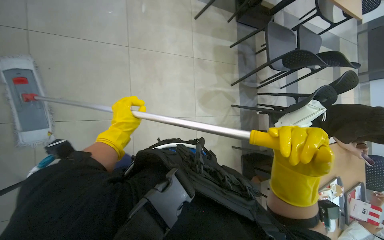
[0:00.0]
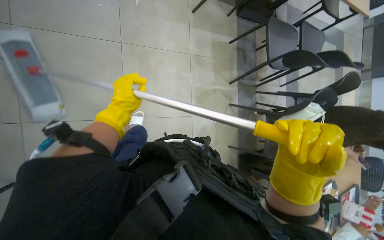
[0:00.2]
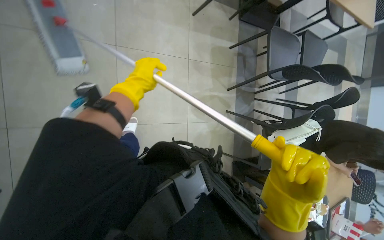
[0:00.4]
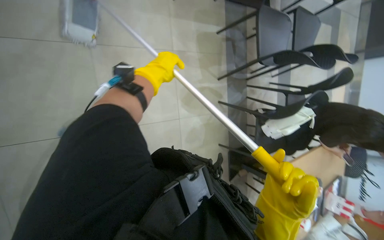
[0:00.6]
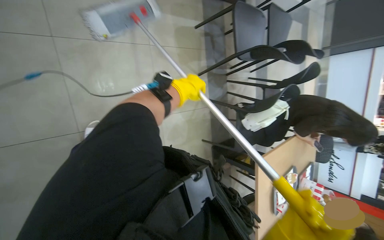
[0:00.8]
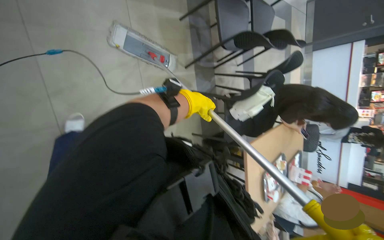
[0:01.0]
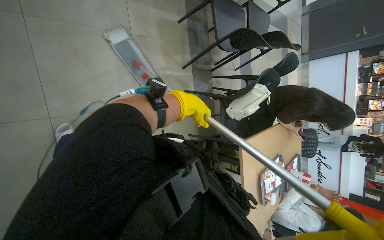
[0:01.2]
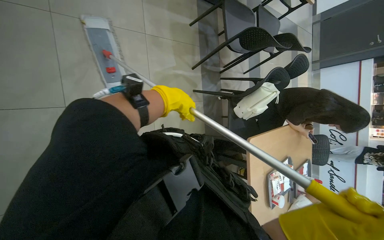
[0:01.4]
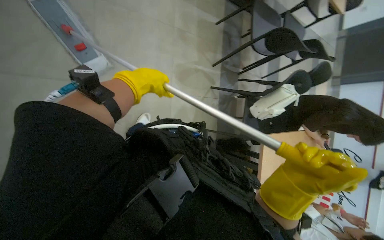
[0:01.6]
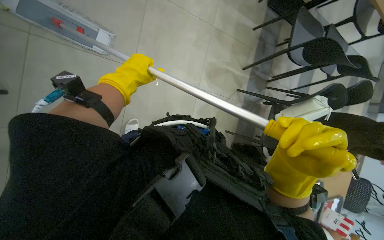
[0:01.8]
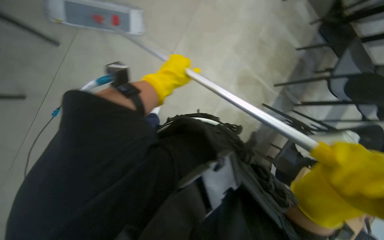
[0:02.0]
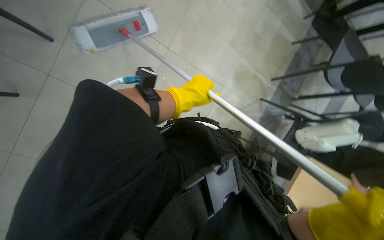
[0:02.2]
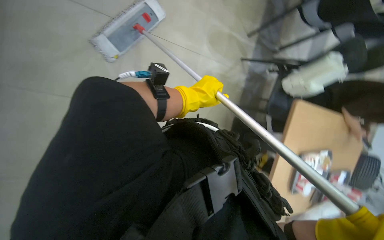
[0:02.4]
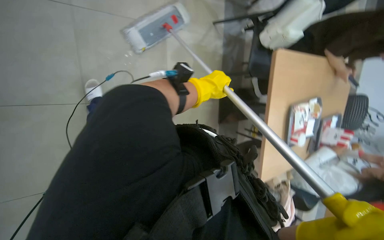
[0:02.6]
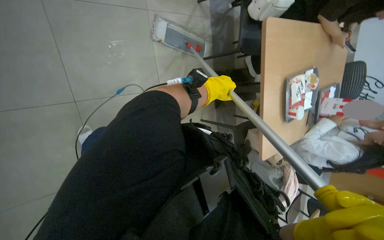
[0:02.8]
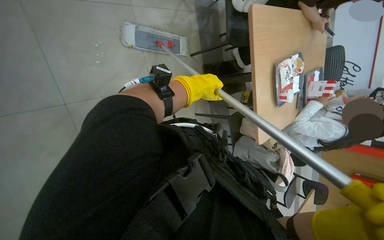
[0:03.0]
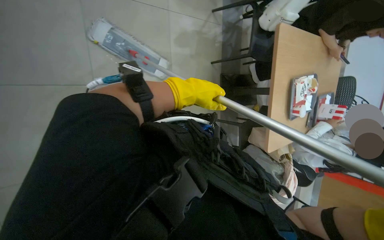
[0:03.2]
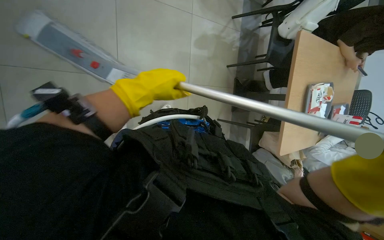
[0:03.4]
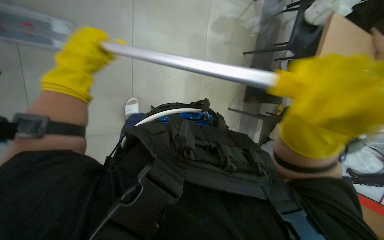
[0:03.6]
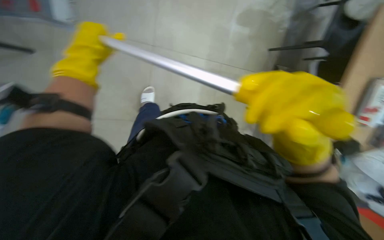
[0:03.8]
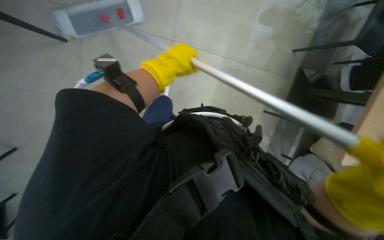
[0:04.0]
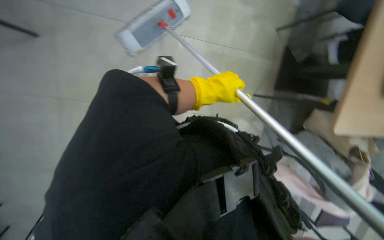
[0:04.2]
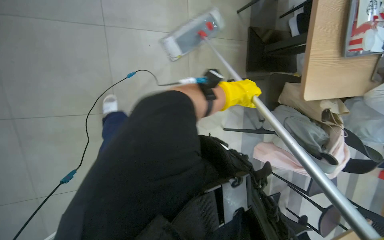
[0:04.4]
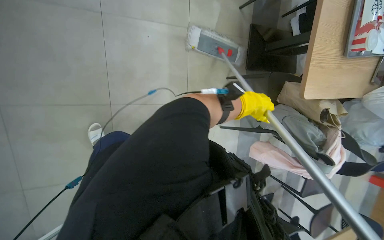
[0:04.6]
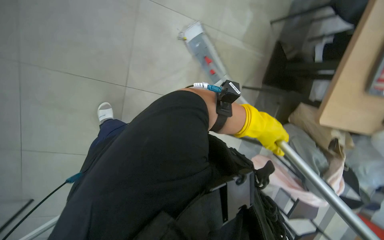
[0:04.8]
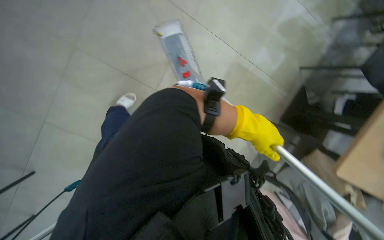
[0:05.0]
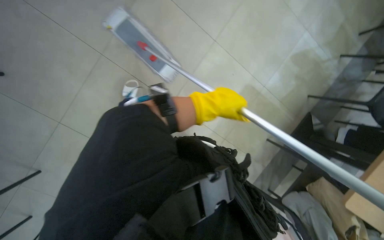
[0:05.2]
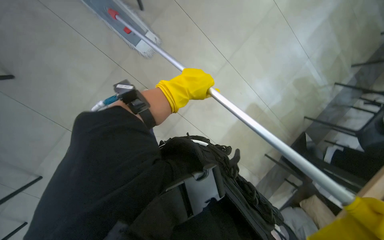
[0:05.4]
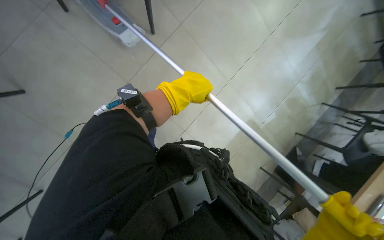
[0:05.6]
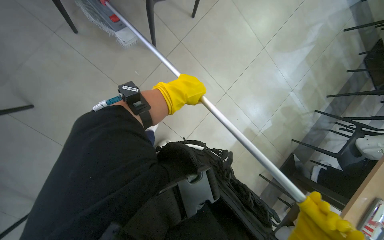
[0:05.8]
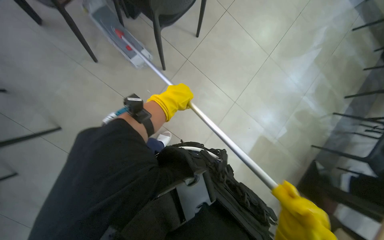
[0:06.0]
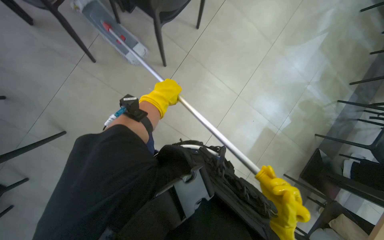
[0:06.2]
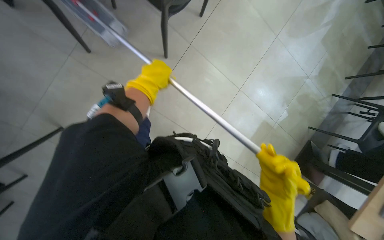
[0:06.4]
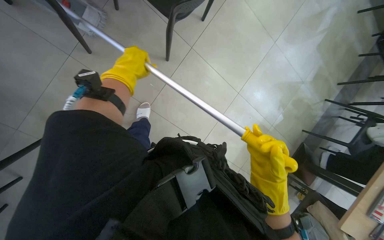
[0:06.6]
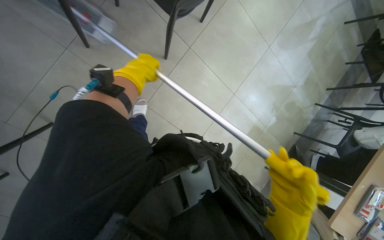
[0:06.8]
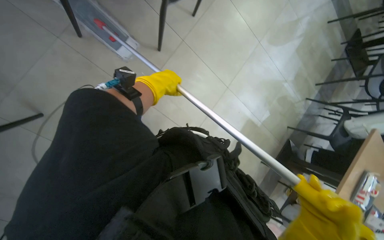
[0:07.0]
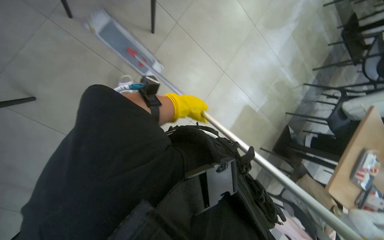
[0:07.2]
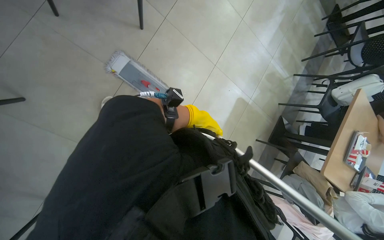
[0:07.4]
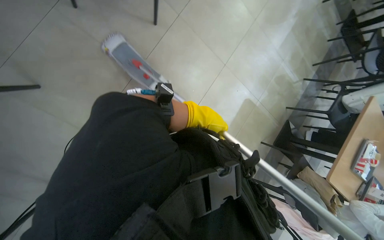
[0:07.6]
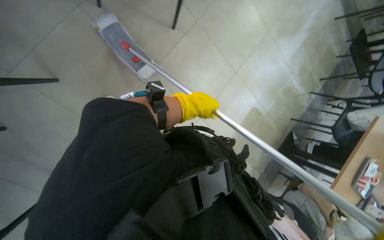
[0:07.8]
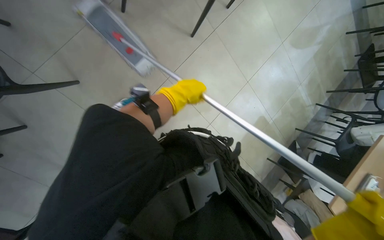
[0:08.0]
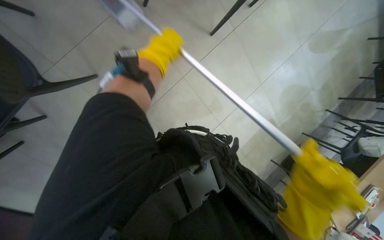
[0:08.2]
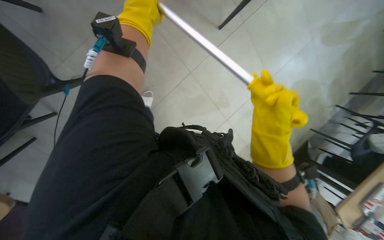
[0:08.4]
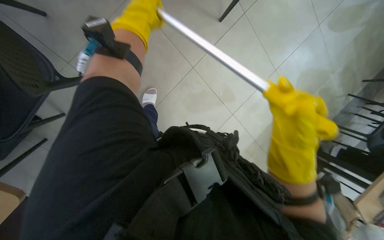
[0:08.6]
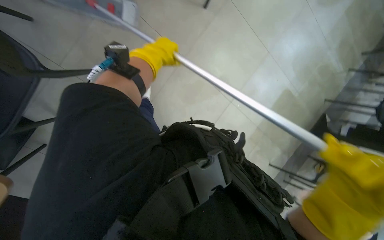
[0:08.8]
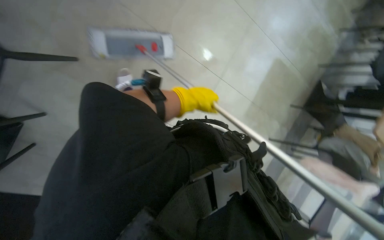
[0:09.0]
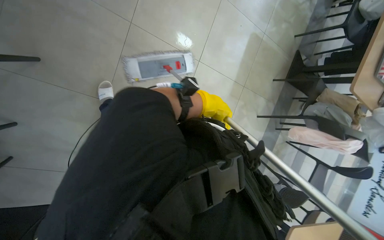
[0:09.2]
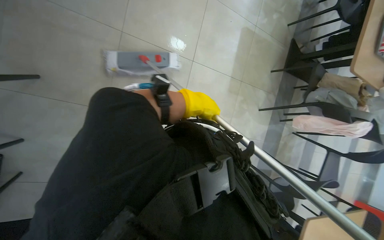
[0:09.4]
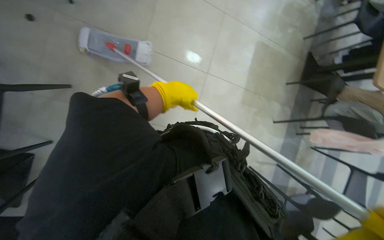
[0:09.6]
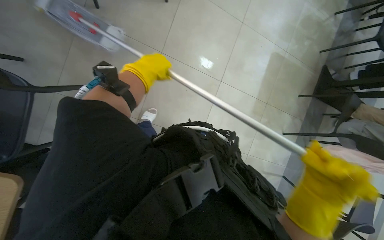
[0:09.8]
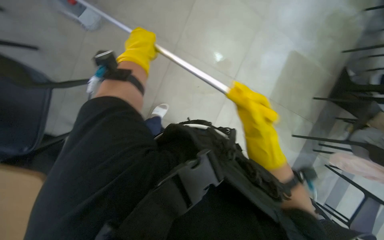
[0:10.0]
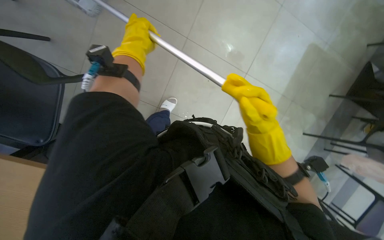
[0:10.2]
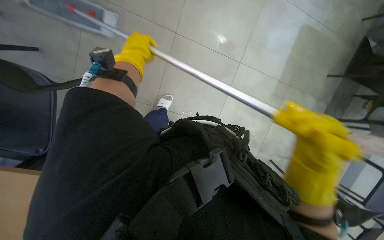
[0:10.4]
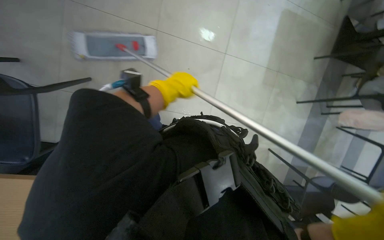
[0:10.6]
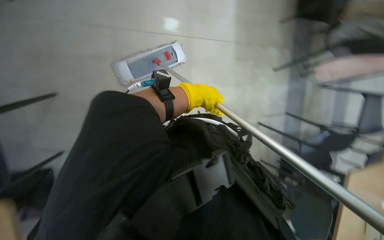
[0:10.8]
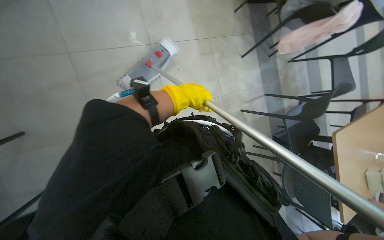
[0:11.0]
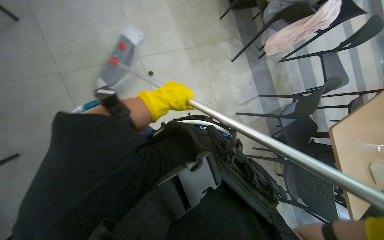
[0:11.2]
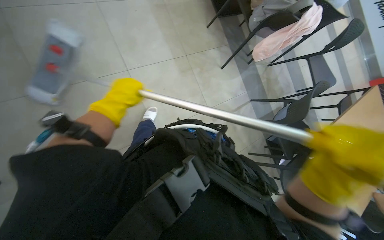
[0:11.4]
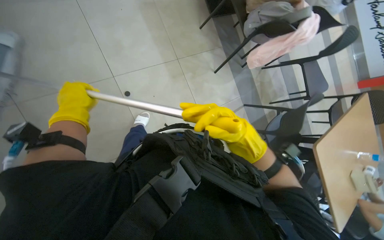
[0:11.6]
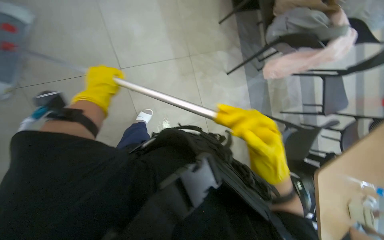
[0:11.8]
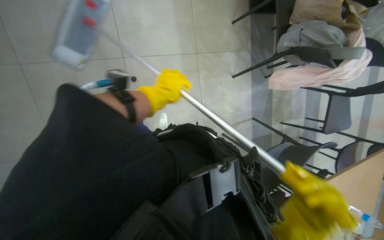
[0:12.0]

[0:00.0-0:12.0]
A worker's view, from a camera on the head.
Job: mopping floor.
The whole recording: Mopping the floor. The worker mops the floor with a flat mop, pausing to rinse and wring the mop head.
0:00.0 to 0:01.6: The left hand goes approximately 20 cm to the right.
0:01.6 to 0:03.0: The view tilts some 15 degrees downward.
0:03.0 to 0:04.4: The head turns to the left by some 30 degrees. The left hand moves some 60 cm to the left and comes back.
0:04.4 to 0:06.0: The camera is carried some 50 cm. The view tips upward by roughly 10 degrees.
0:07.6 to 0:09.0: The left hand travels up the picture and back again, some 30 cm each way.

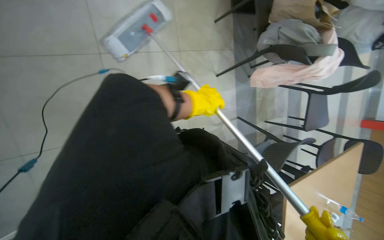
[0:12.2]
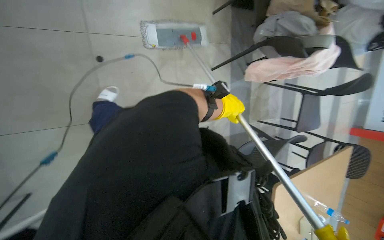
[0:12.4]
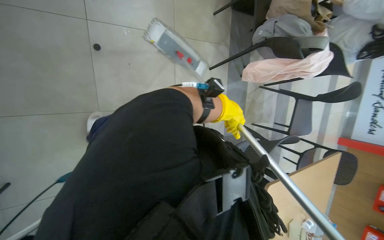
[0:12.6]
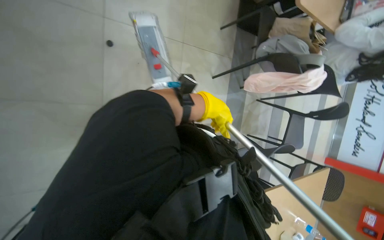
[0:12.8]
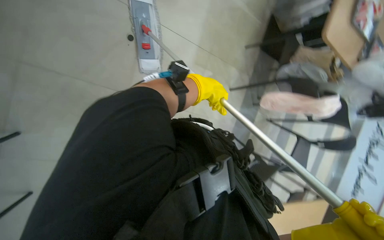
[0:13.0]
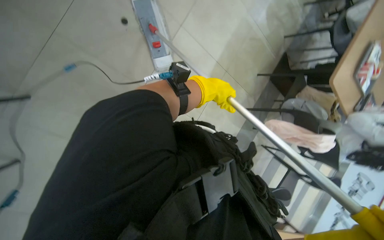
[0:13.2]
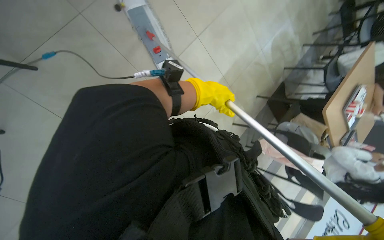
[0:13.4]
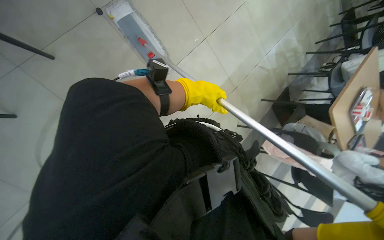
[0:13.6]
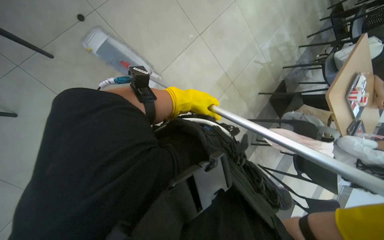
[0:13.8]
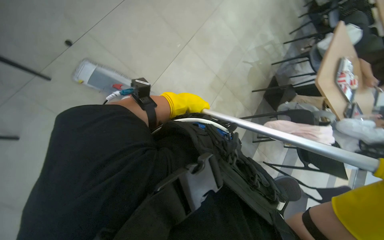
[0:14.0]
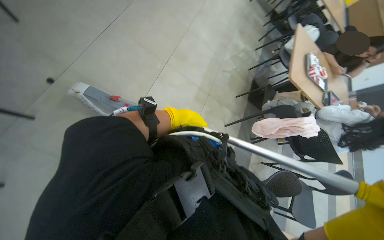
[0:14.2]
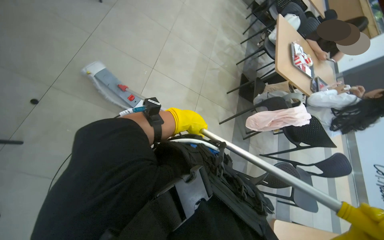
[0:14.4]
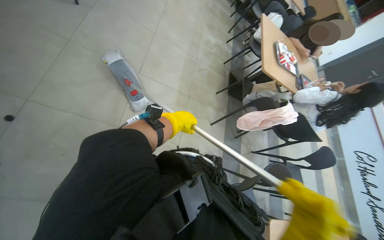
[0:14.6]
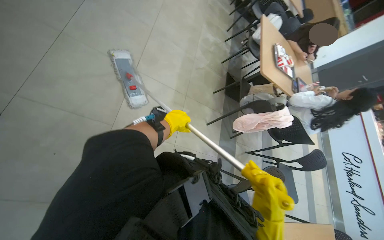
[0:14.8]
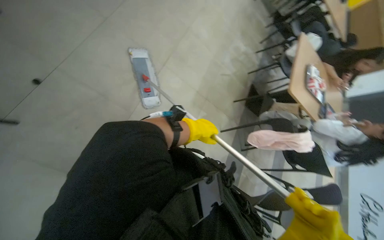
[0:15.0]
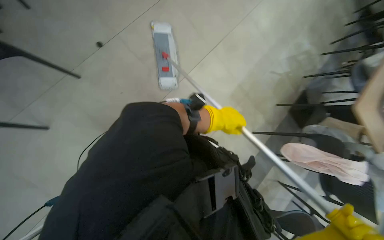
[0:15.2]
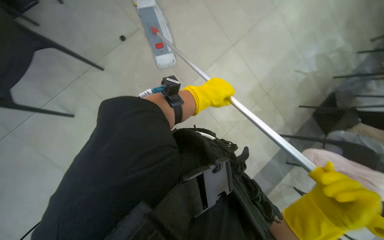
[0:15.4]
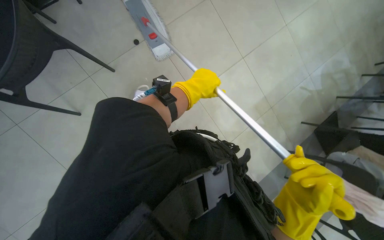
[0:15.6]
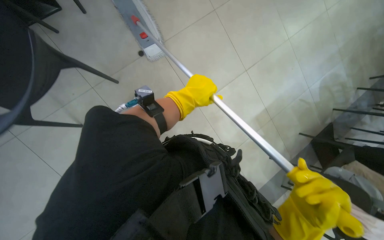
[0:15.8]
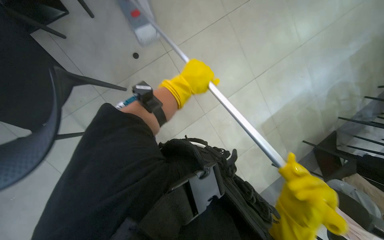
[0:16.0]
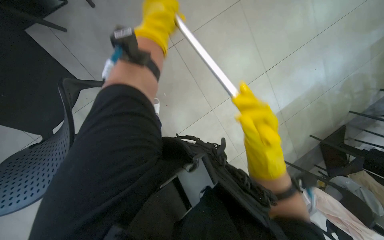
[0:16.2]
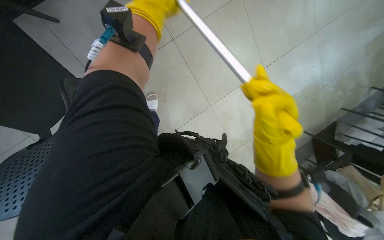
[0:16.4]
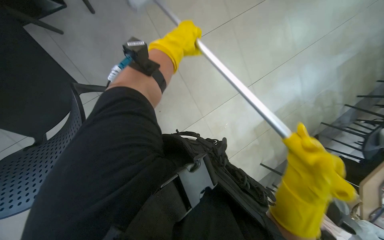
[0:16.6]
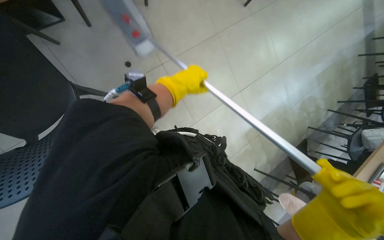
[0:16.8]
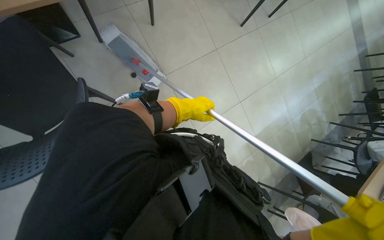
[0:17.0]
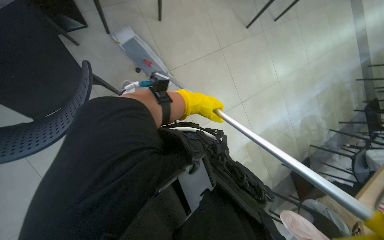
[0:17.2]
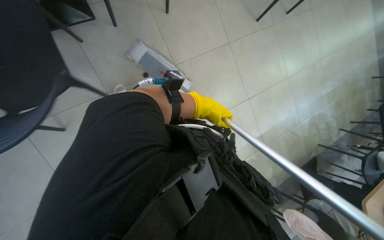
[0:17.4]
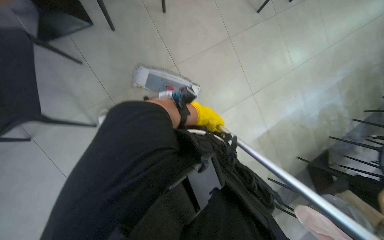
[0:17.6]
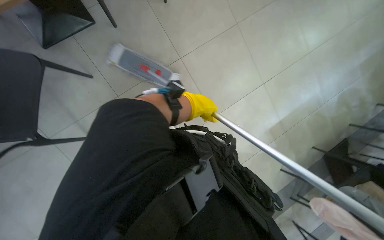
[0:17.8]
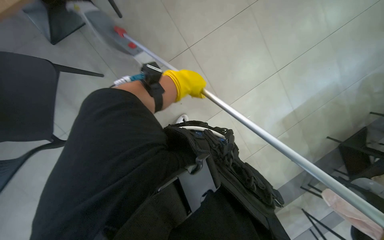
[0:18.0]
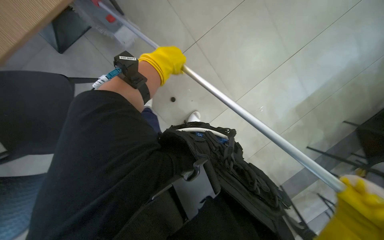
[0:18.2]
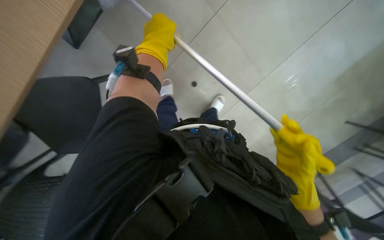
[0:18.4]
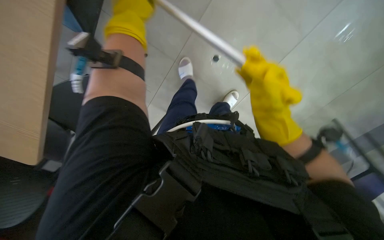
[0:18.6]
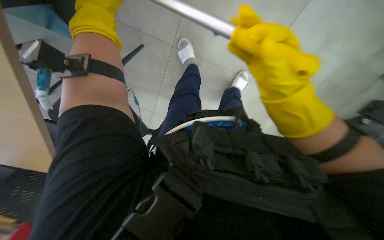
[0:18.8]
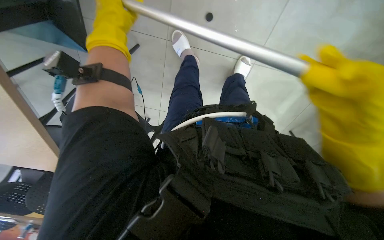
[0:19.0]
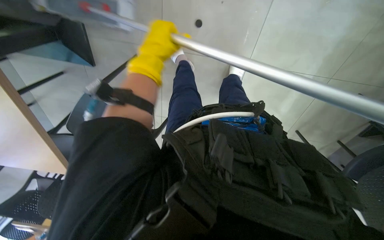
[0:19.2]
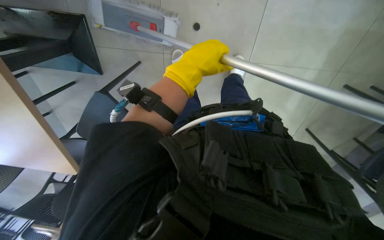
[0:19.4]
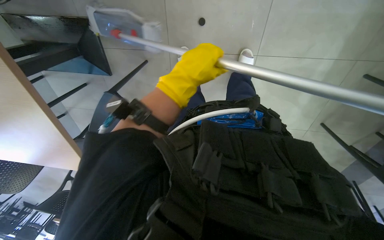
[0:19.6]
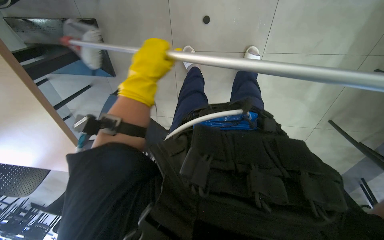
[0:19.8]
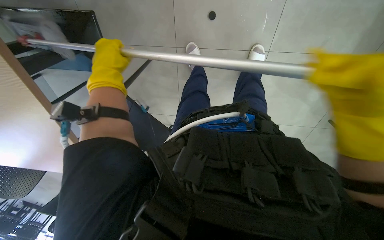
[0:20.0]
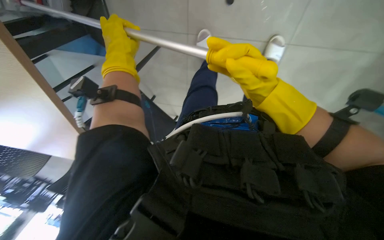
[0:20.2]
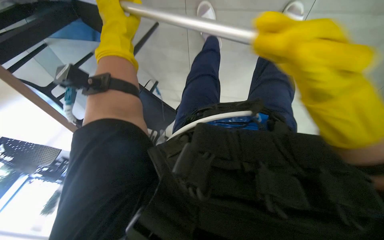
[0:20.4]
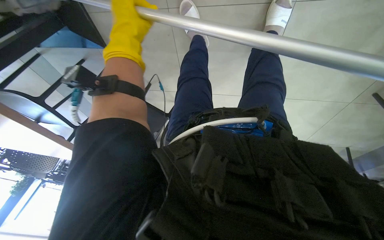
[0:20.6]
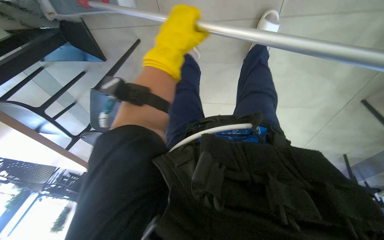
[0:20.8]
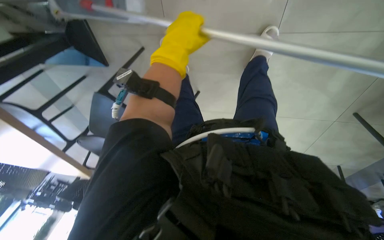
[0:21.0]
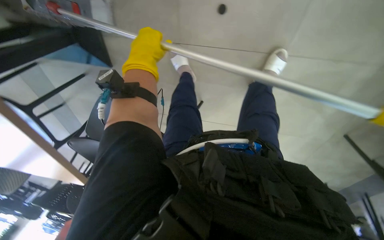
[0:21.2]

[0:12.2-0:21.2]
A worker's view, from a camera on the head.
Job: mopping floor.
The whole recording: Mopping the floor. The worker mops the floor with a flat mop, pausing to rinse and wring the mop head.
0:12.2 to 0:13.8: The camera travels some 60 cm. The wearer looks roughly 25 degrees further upward. The scene turns about 40 degrees clockwise in the picture.
0:15.2 to 0:16.6: The left hand goes approximately 40 cm up the picture, to the left and nearer to the camera.
0:16.6 to 0:18.2: The left hand travels farther from the camera and back again, approximately 15 cm each way.
0:18.2 to 0:19.8: The view swings roughly 15 degrees to the left. The left hand moves left and right over approximately 15 cm, changing direction 2 times.
0:19.8 to 0:21.2: The left hand goes left and right, some 20 cm each way, reversing 2 times.
